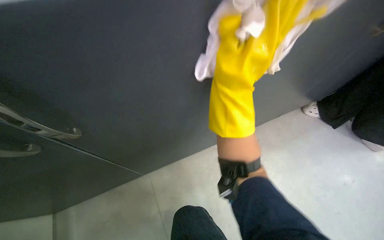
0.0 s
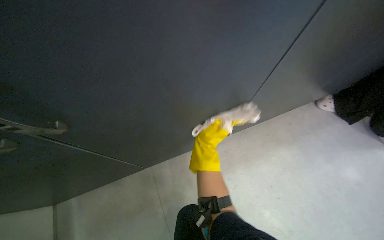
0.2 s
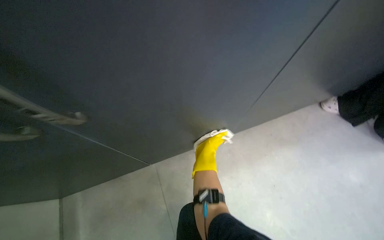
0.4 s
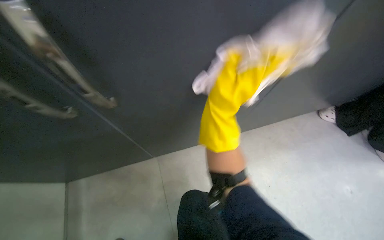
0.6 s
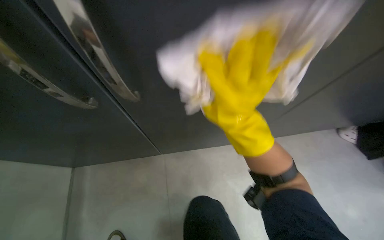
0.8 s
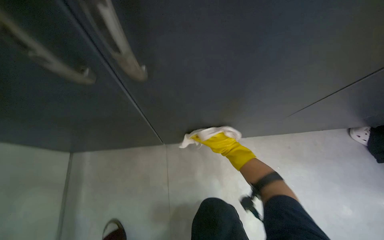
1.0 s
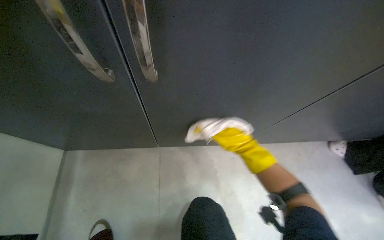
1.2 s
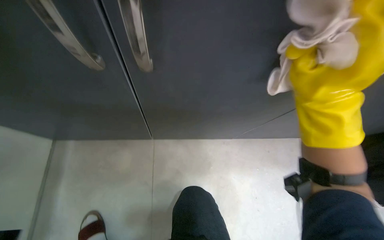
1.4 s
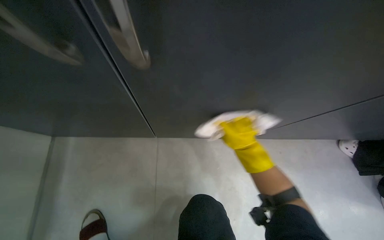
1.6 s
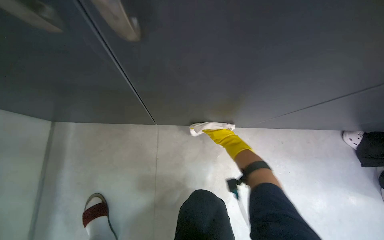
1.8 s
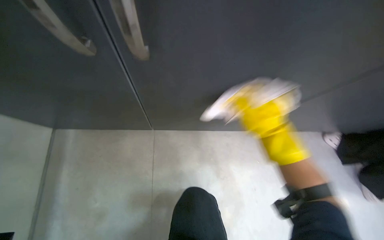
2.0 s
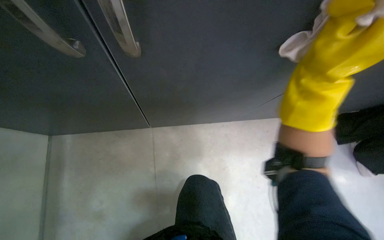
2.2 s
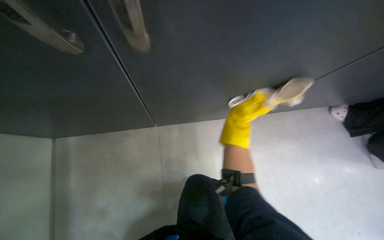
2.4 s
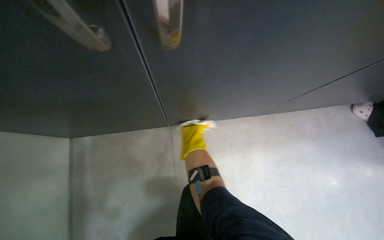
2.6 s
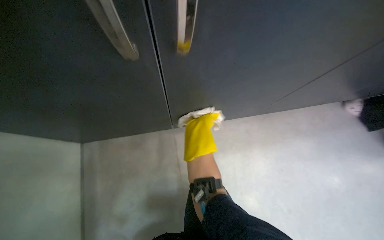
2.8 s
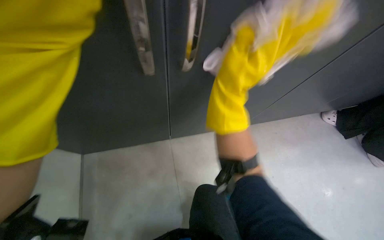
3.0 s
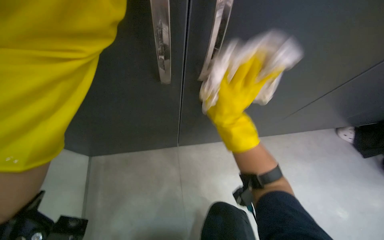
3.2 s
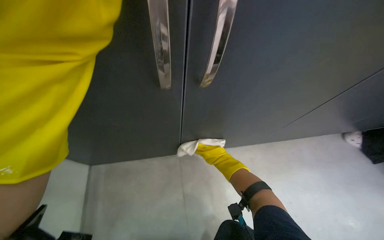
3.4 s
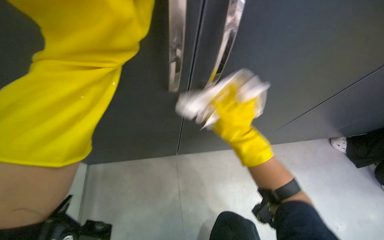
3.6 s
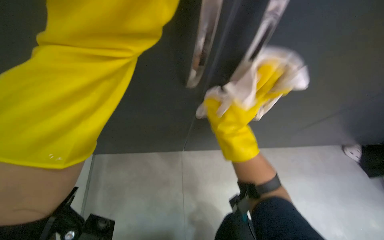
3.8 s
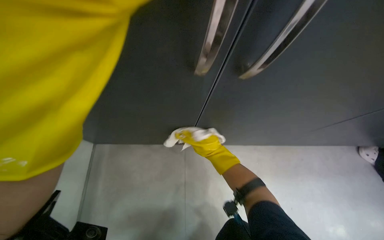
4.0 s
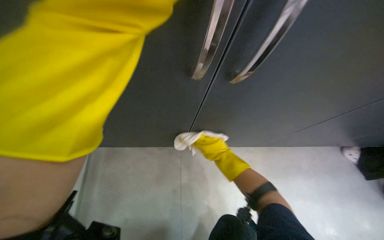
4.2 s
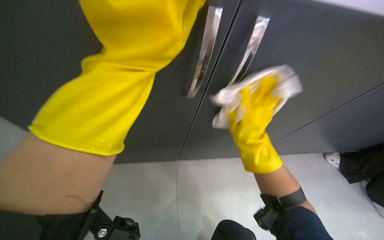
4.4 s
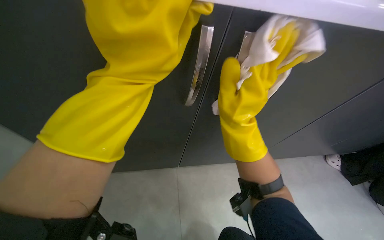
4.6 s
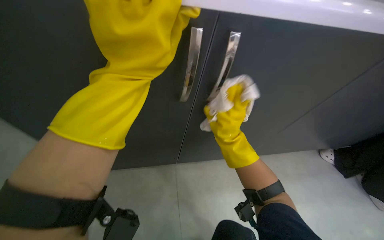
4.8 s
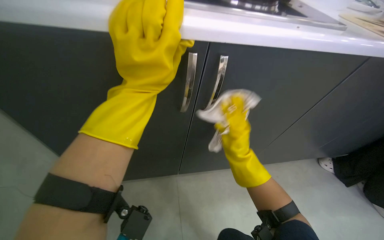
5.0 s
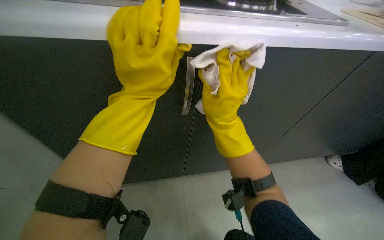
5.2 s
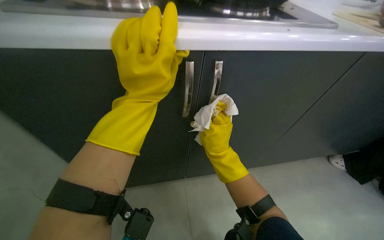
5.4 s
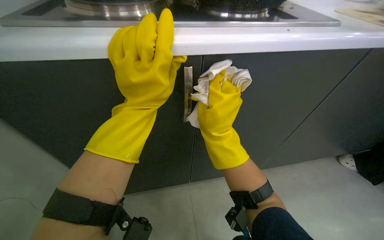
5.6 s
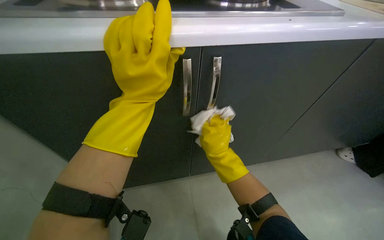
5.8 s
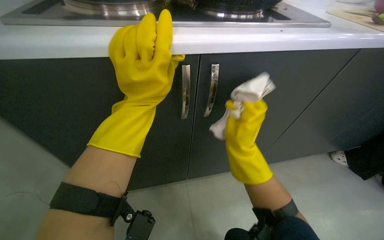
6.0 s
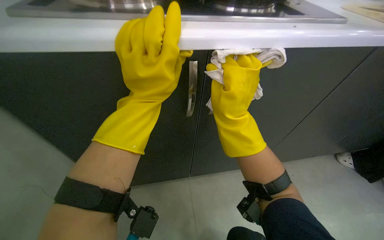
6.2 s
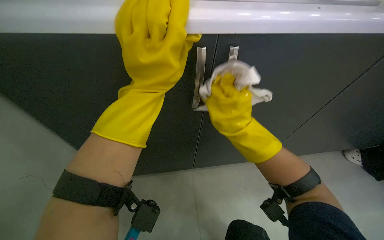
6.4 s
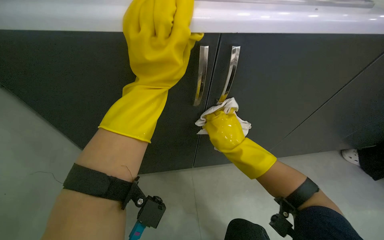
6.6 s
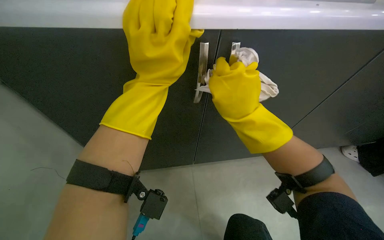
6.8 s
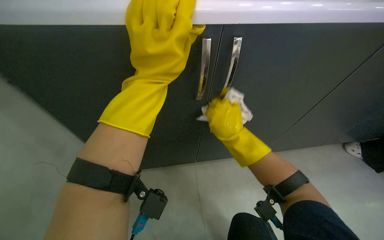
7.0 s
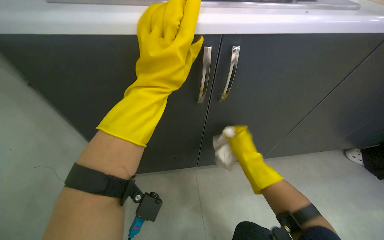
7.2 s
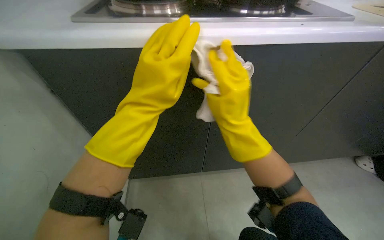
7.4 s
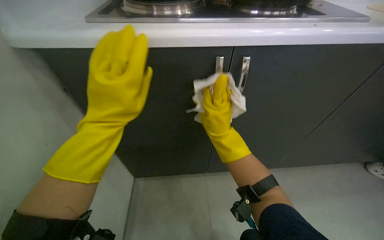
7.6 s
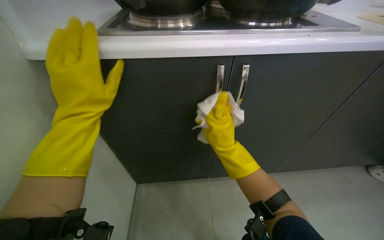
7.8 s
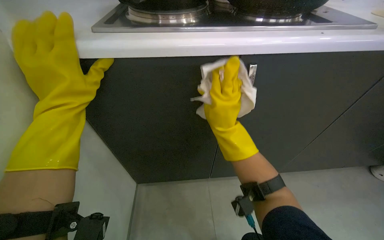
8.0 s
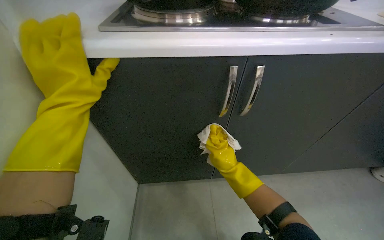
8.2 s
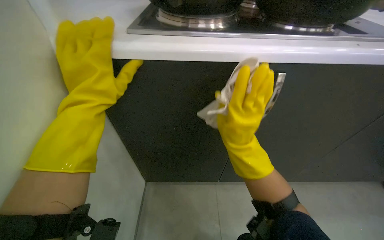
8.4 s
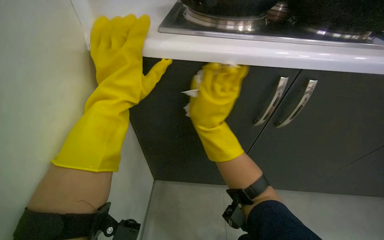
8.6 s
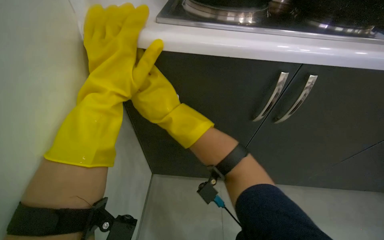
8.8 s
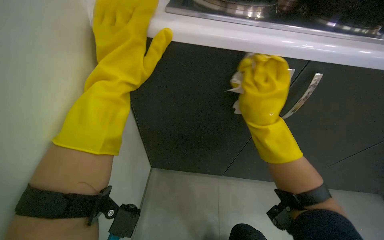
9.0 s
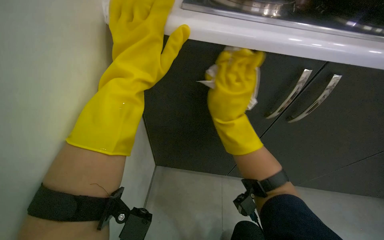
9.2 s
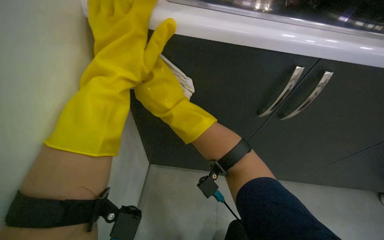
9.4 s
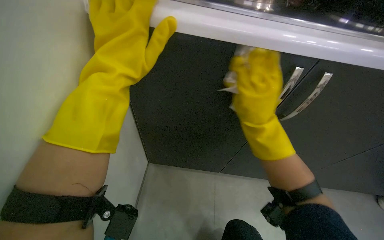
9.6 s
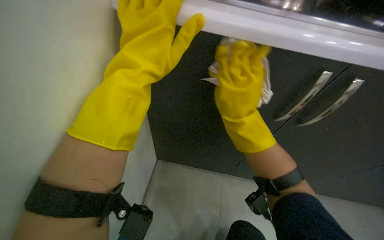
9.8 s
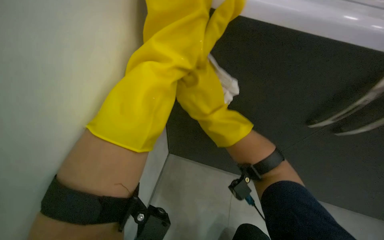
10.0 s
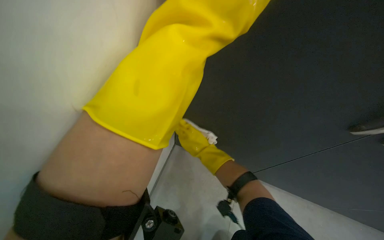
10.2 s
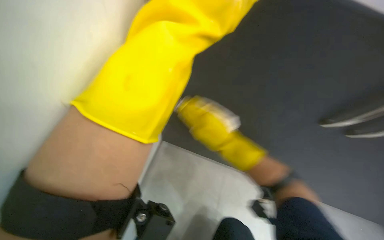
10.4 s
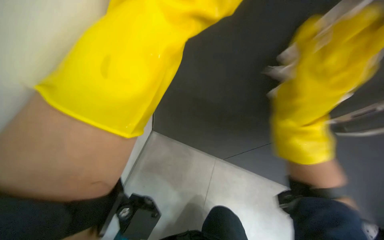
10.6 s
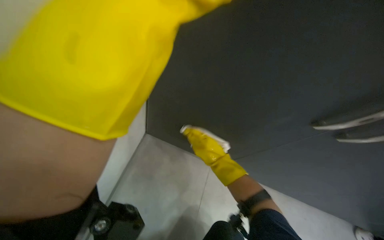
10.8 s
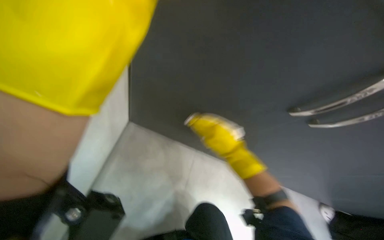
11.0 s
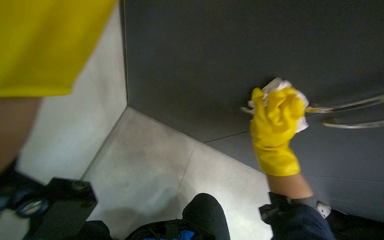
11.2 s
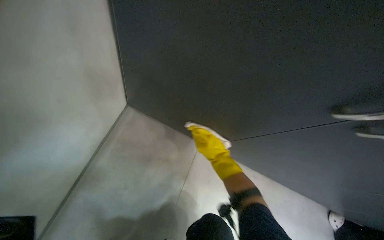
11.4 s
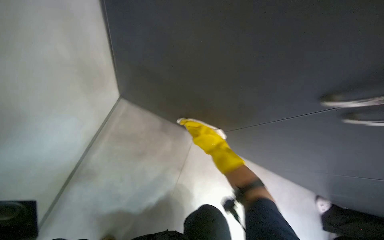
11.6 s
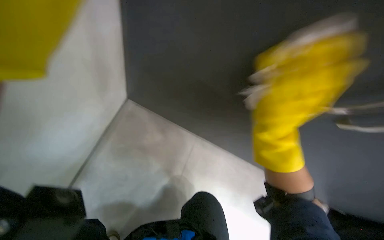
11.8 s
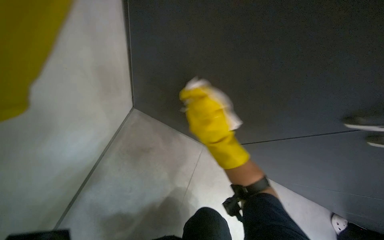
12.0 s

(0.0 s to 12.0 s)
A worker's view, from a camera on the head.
Job: cleaning kitchen.
The whole recording: Wiping kitchen cabinets exterior. The worker wipes the exterior surfaces and handles of the kitchen cabinets with a cloth.
0.0 s - 1.6 s: The right hand moves nearer and farther over roughly 30 cm, changing direction 3 times.
3.0 s - 4.4 s: The right hand shifts about 15 cm down the picture.
4.4 s - 6.0 s: The right hand moves nearer and farther over about 10 cm, changing direction 3 times.
6.0 s - 7.6 s: The view tips downward by some 15 degrees. The right hand moves nearer and farther over about 15 cm, changing direction 4 times.
7.6 s - 9.0 s: The right hand moves some 30 cm to the left and comes back.
9.0 s - 10.4 s: The wearer looks some 20 degrees further upward.
10.4 s - 12.0 s: The camera is aimed about 25 degrees further to the right. The view tilts some 15 degrees downward.

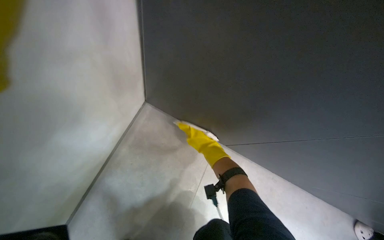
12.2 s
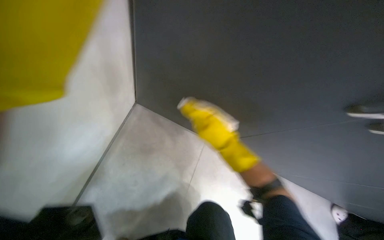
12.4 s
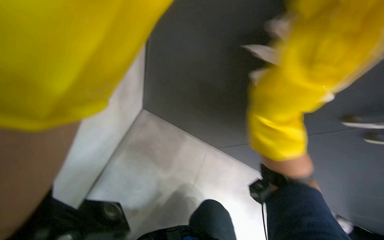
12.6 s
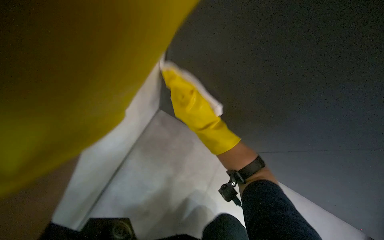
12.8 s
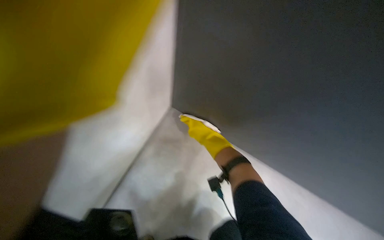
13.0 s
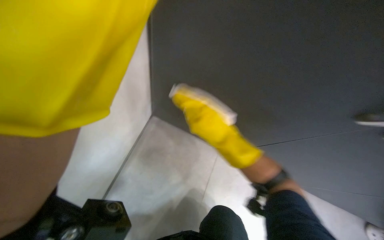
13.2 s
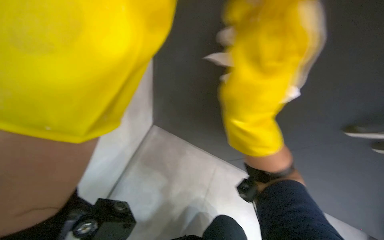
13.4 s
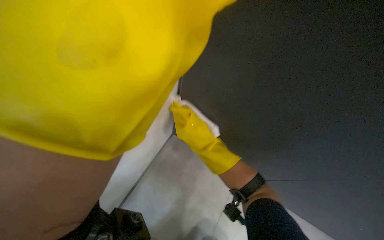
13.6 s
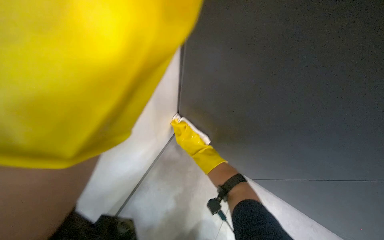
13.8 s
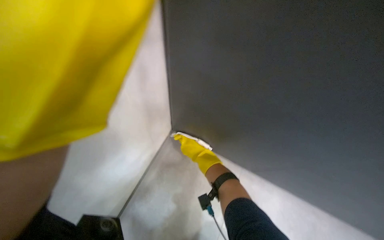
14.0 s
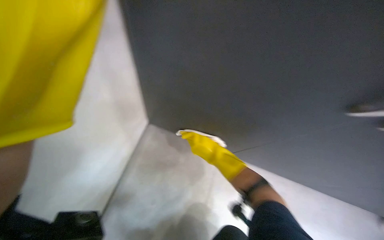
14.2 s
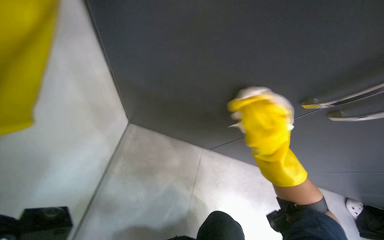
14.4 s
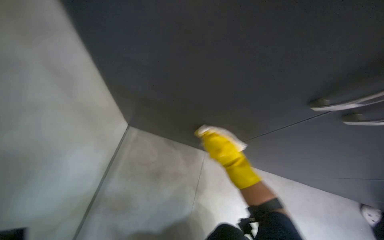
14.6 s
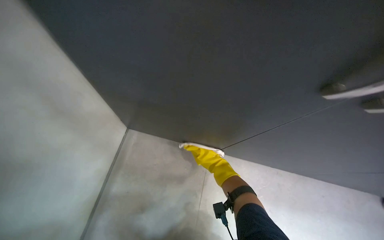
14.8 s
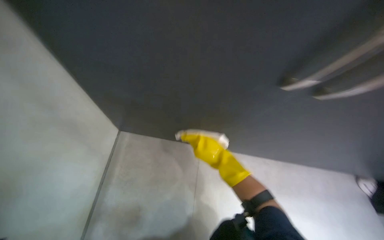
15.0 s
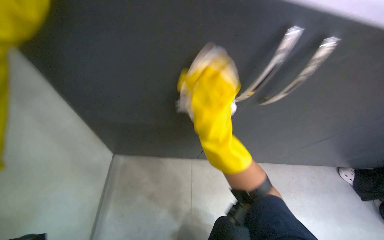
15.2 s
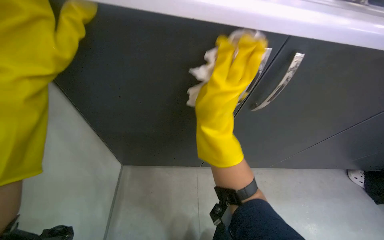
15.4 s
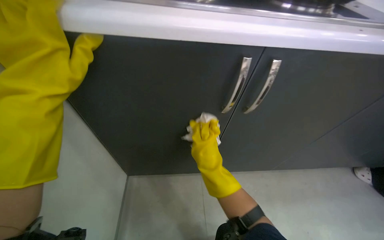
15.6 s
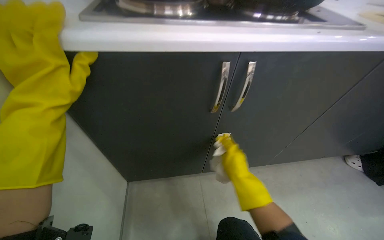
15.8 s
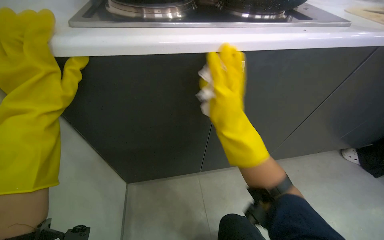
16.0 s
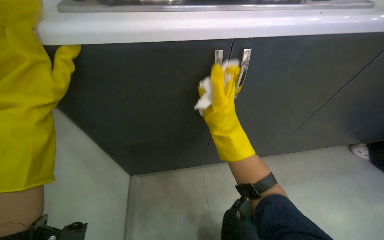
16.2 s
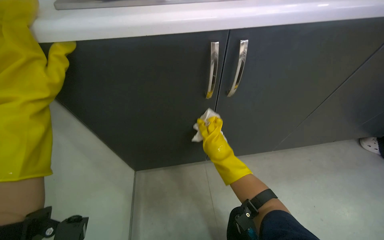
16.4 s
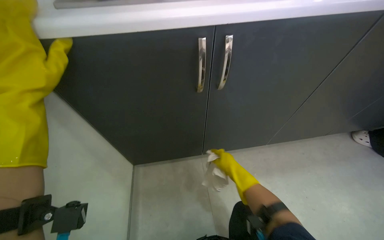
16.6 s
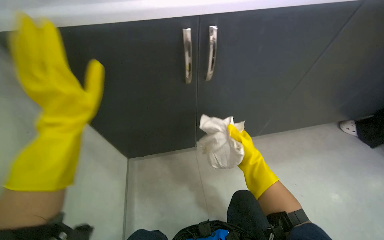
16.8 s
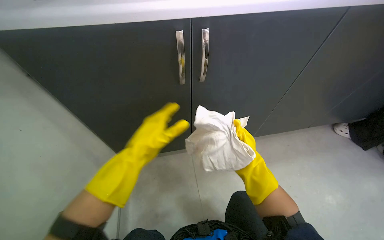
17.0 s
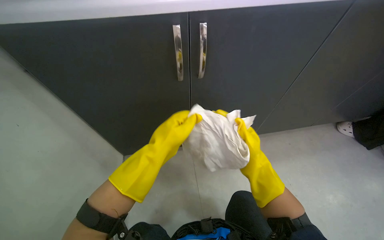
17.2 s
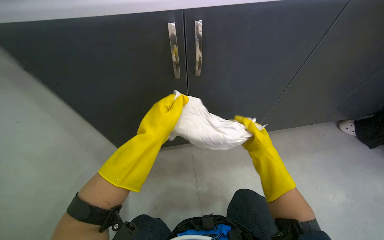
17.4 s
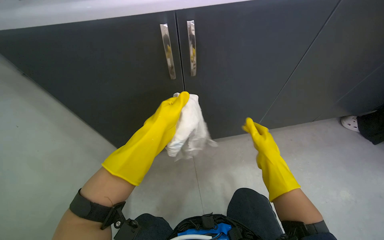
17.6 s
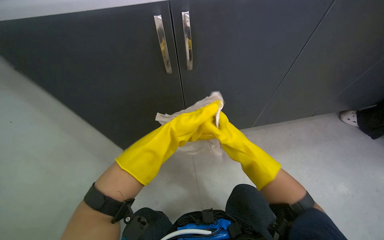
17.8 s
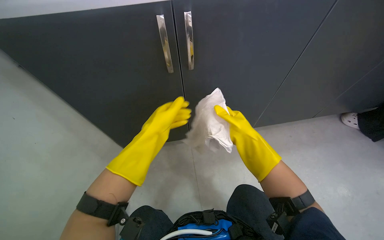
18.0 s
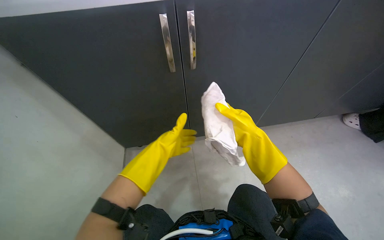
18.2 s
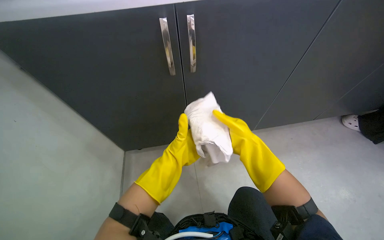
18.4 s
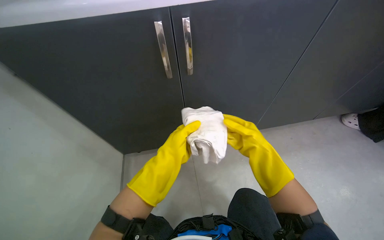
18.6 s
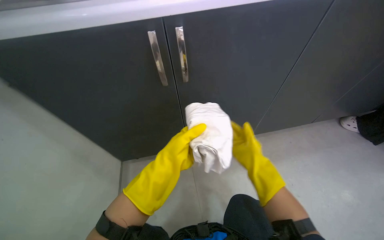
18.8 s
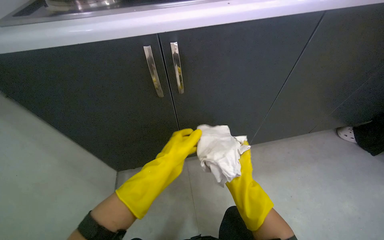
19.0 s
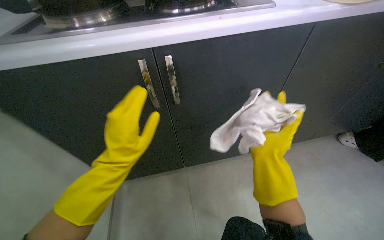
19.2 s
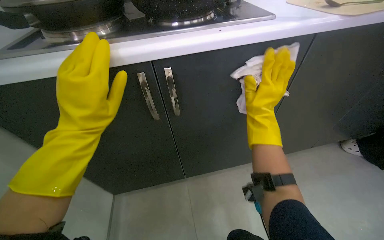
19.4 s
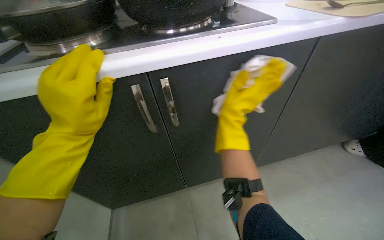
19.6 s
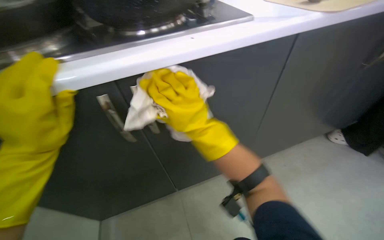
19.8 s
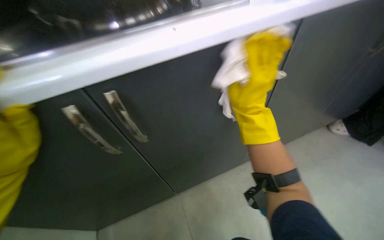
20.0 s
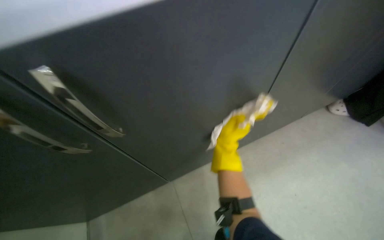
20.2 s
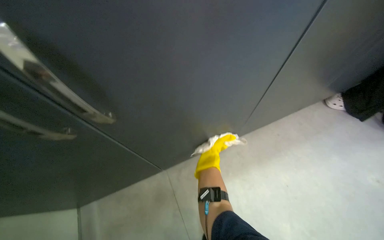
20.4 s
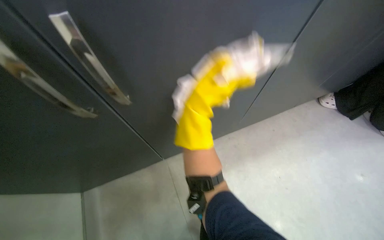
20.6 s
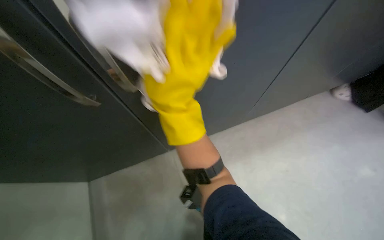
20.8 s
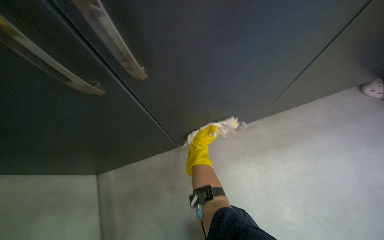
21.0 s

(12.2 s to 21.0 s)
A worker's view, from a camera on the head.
Job: cleaning kitchen.
The whole recording: Wiping kitchen cabinets exterior. The worker wipes the exterior surfaces and handles of the kitchen cabinets with a cloth.
12.2 s - 13.6 s: The camera is aimed roughly 25 degrees further to the left. The view tilts about 10 degrees upward. The right hand swings nearer and farther, some 20 cm each way, with 3 reversals.
13.6 s - 15.2 s: The right hand goes nearer and farther, about 15 cm each way, reversing 2 times.
15.2 s - 16.6 s: The right hand swings nearer and farther, roughly 20 cm each way, with 3 reversals.
16.6 s - 18.0 s: The left hand shifts roughly 35 cm to the right and farther from the camera.
18.0 s - 19.6 s: The left hand travels nearer to the camera and to the left by roughly 15 cm. Meanwhile the right hand goes down the picture and returns, some 10 cm each way.
19.6 s - 21.0 s: The view tilts approximately 15 degrees downward. The right hand moves farther from the camera and down the picture, roughly 40 cm.
